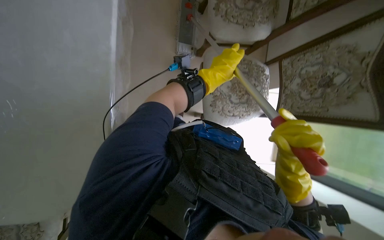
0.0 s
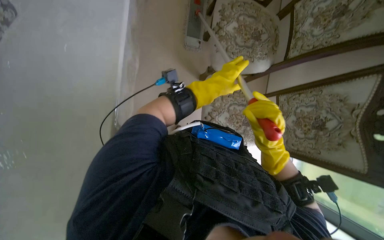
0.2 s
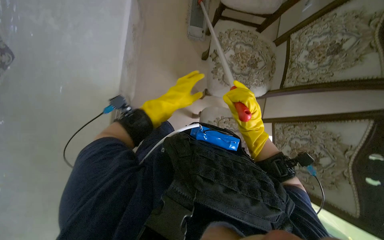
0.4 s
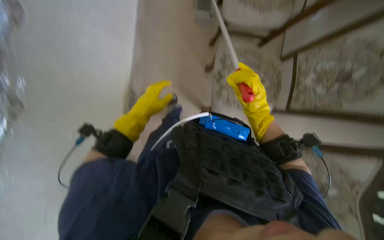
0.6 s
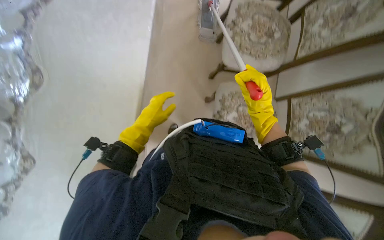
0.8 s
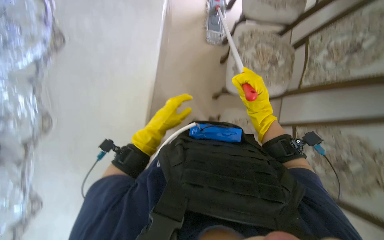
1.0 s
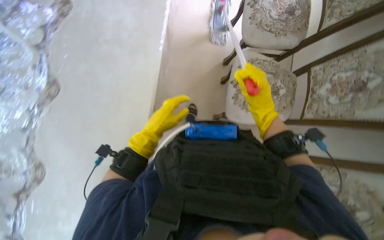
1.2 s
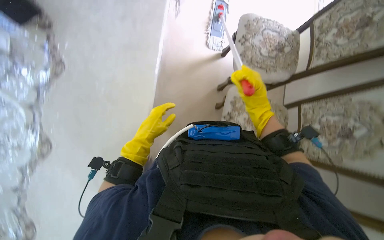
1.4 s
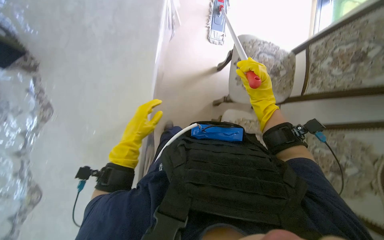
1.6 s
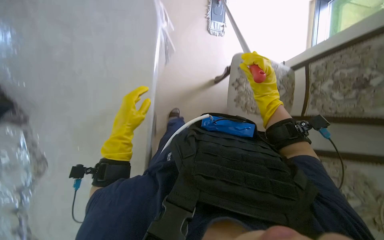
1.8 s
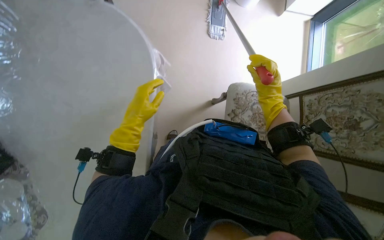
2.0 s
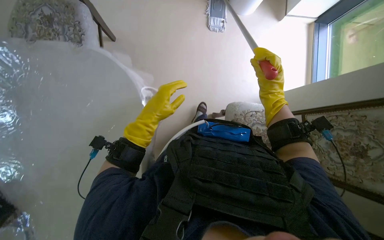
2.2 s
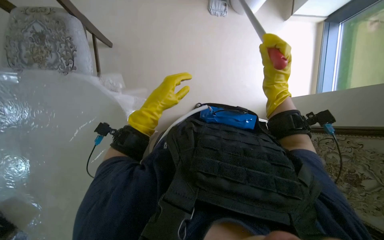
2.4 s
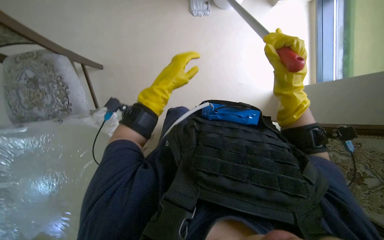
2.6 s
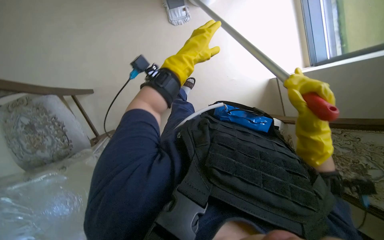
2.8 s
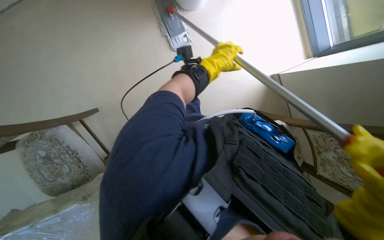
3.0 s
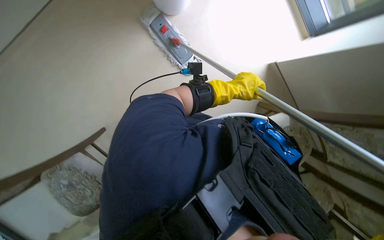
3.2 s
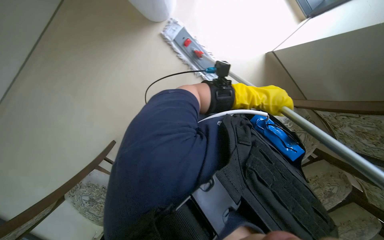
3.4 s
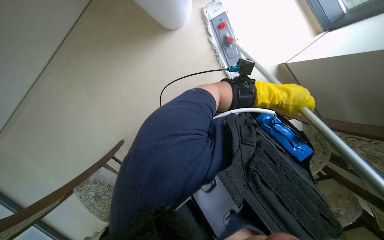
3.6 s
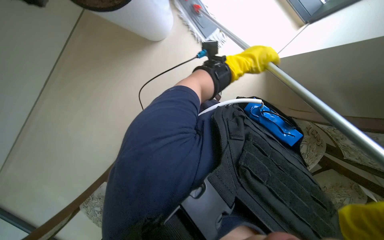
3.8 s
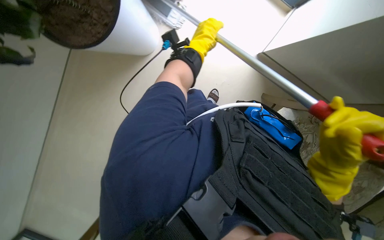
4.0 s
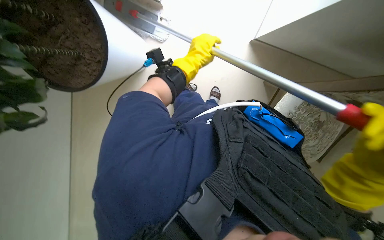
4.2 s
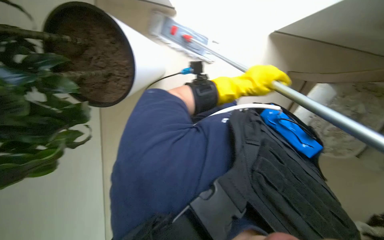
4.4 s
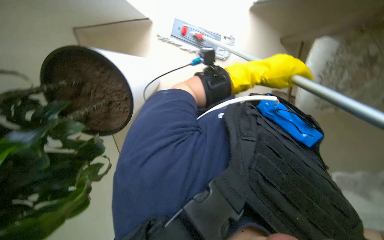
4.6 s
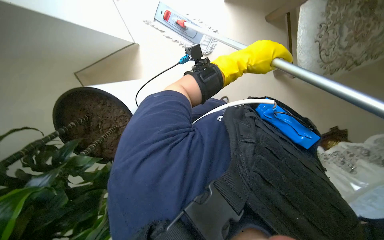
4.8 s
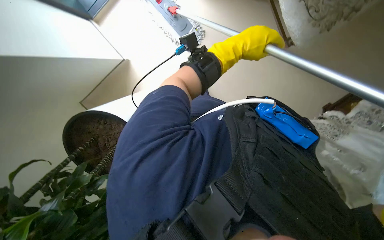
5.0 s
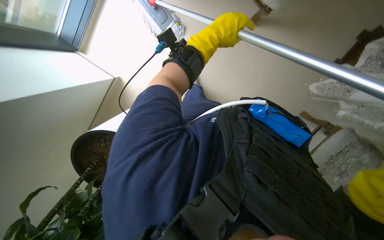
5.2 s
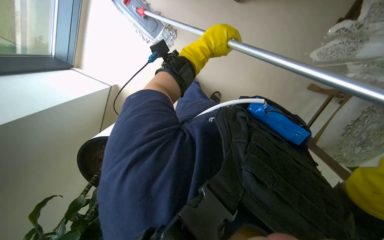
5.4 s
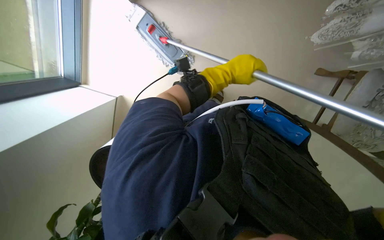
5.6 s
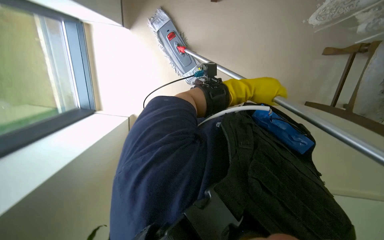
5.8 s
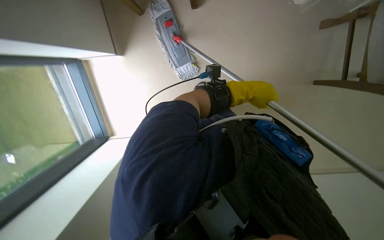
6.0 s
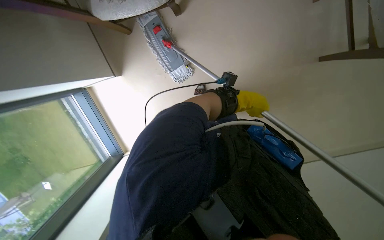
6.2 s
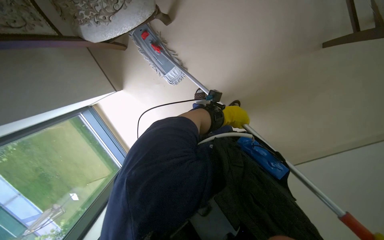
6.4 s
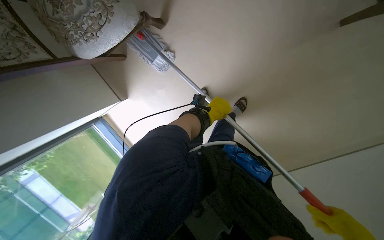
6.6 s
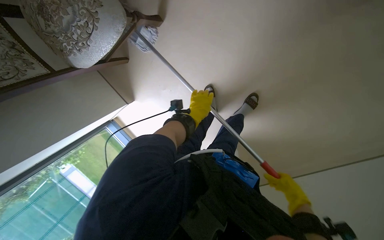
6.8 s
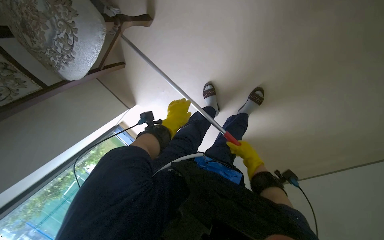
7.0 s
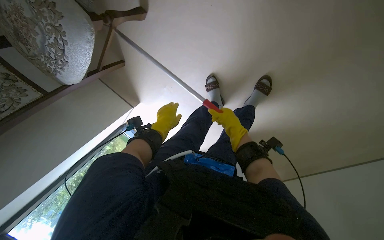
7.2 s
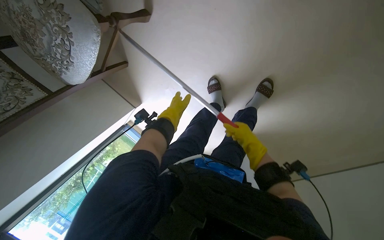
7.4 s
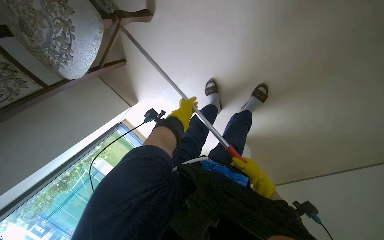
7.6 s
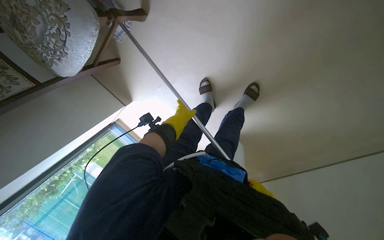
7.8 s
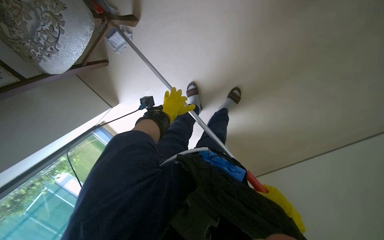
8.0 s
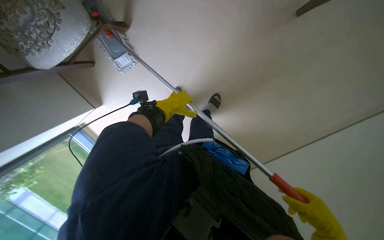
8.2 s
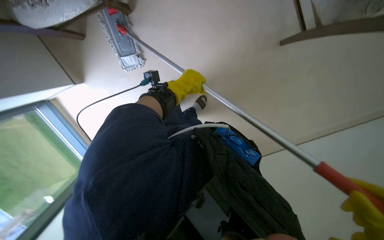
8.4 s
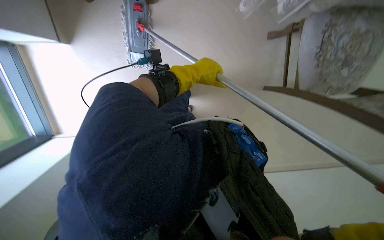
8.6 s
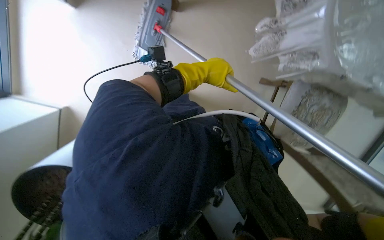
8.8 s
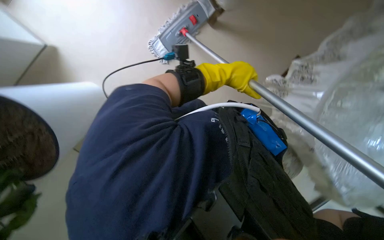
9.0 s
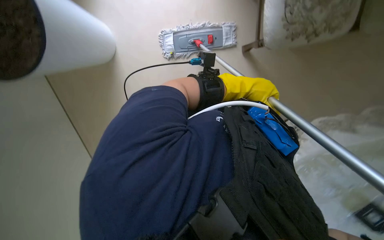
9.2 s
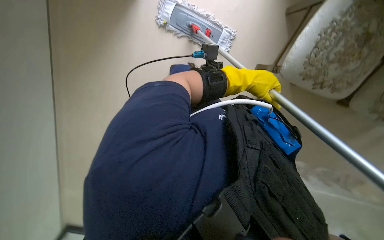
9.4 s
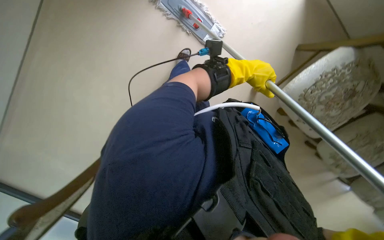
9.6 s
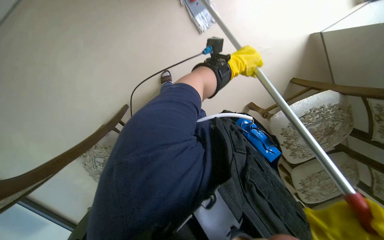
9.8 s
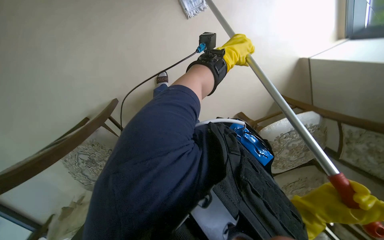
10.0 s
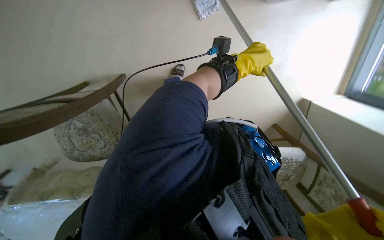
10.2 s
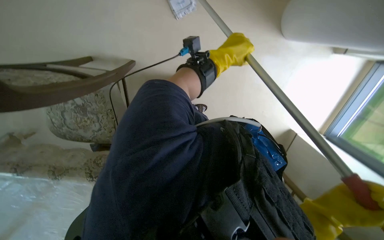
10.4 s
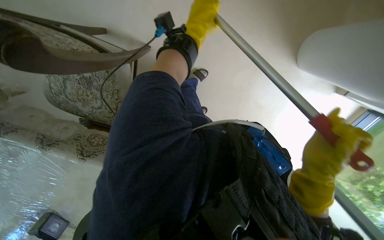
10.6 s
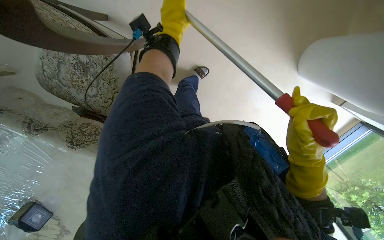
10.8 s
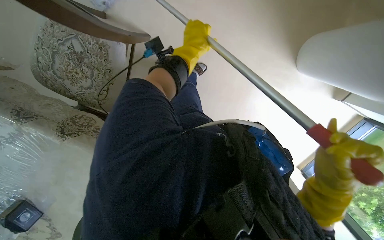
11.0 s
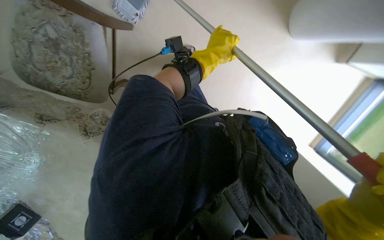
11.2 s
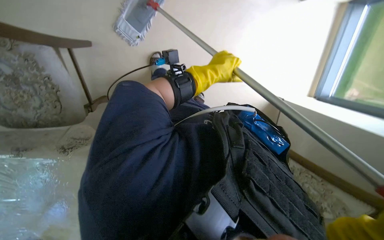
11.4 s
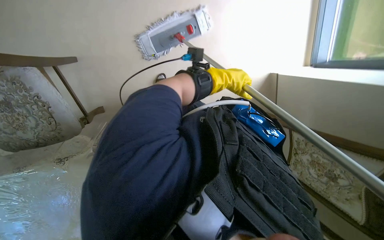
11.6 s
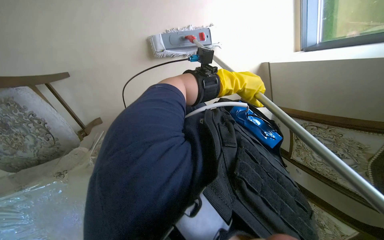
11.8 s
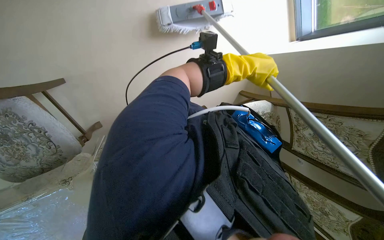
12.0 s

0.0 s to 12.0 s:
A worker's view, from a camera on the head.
Job: mopping floor.
The whole recording: Mopping the floor. The worker mops the floor with a mop, periodically dipping it into a bucket on a cleaning cart.
0.0 to 1.6 s: The camera travels some 90 cm.
1.6 to 3.0 s: The left hand travels to the right and up the picture by some 60 cm.
3.0 to 4.4 s: The left hand swings left and right, about 20 cm each way, with 2 reversals.
4.4 to 6.0 s: The view pans to the left by approximately 30 degrees. Everything in view rotates roughly 85 degrees counterclockwise.
6.0 to 7.6 s: The head travels approximately 50 cm. The view swings some 30 degrees to the left. The camera pitches downward, by some 20 degrees. Everything in view rotates some 35 degrees counterclockwise.
7.6 to 9.0 s: The view swings about 35 degrees to the right. The camera pitches upward, by approximately 15 degrees. The scene turns about 25 degrees clockwise in the picture.
9.0 to 10.4 s: The view swings some 25 degrees to the right. The scene rotates clockwise by some 60 degrees.
10.4 to 12.0 s: The camera travels some 50 cm. Everything in view rotates roughly 45 degrees counterclockwise.

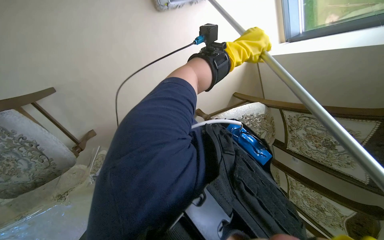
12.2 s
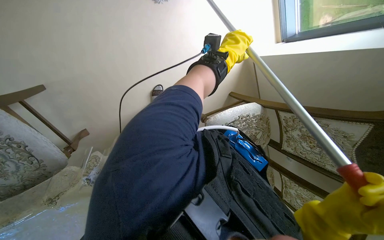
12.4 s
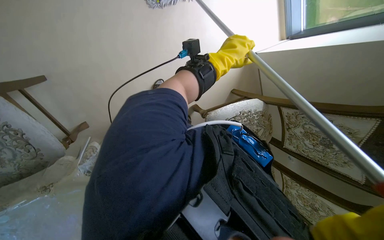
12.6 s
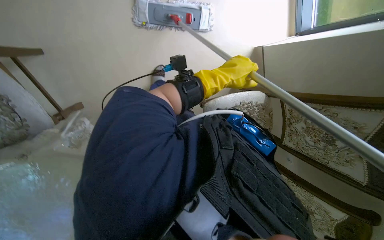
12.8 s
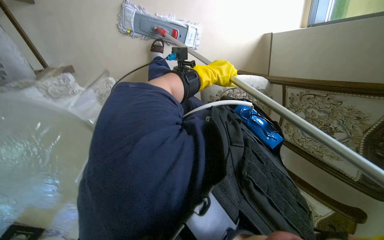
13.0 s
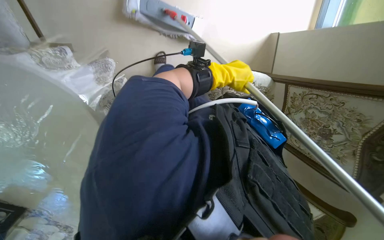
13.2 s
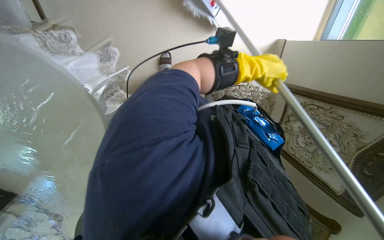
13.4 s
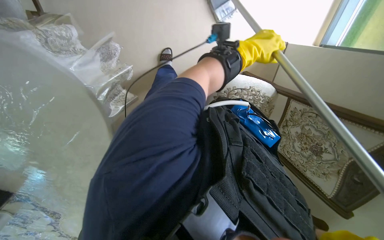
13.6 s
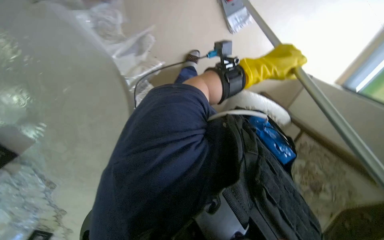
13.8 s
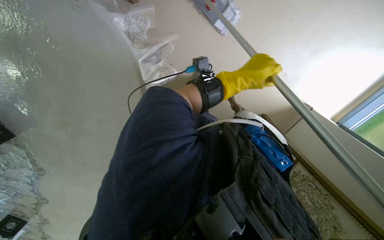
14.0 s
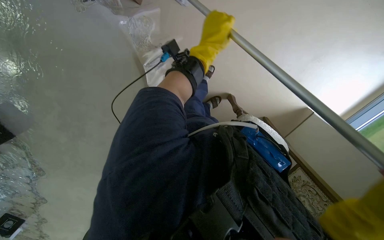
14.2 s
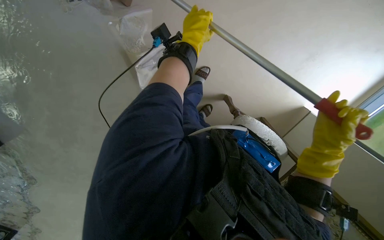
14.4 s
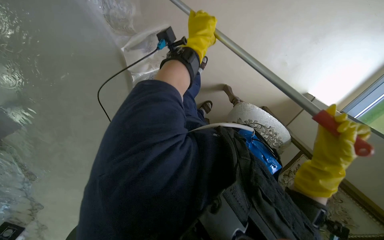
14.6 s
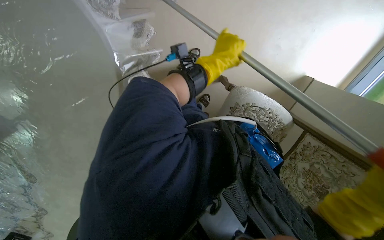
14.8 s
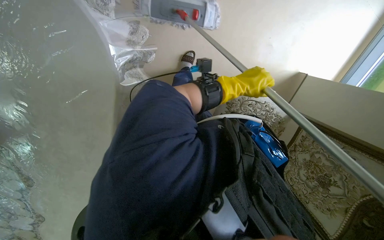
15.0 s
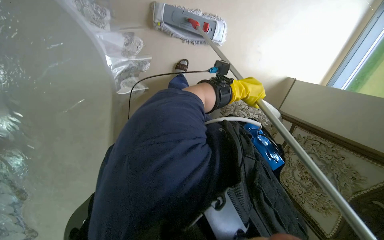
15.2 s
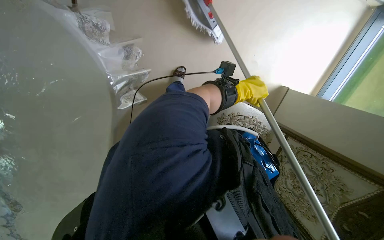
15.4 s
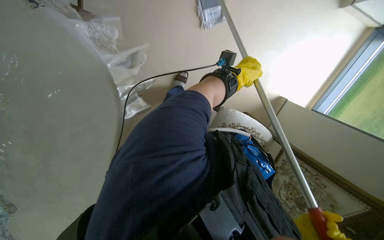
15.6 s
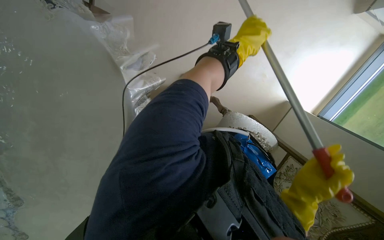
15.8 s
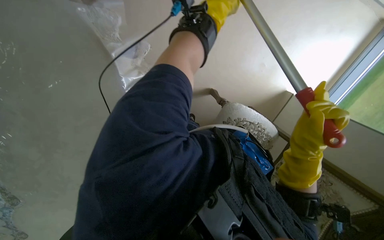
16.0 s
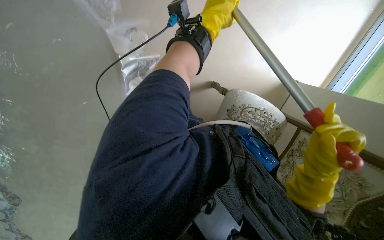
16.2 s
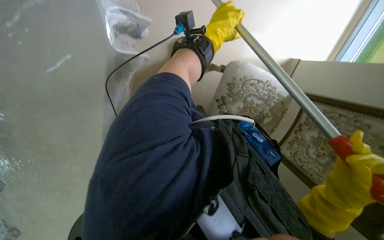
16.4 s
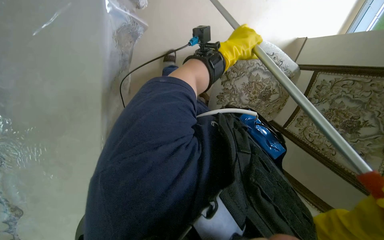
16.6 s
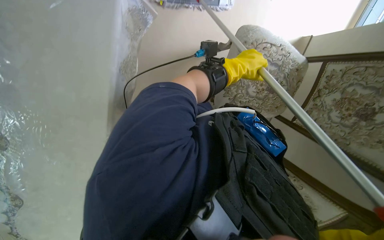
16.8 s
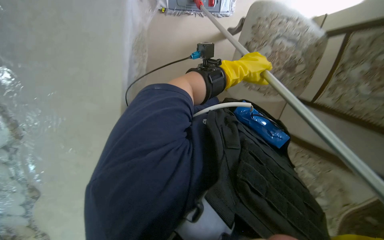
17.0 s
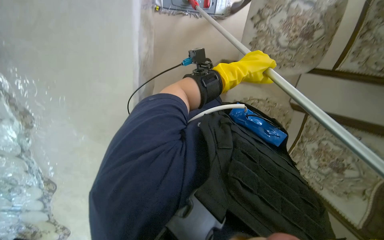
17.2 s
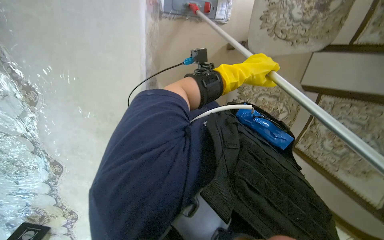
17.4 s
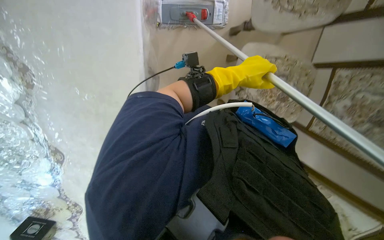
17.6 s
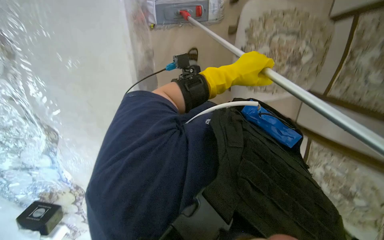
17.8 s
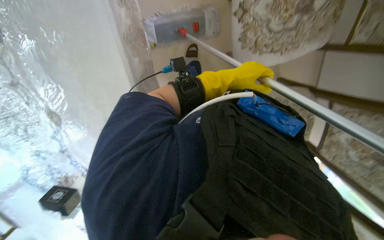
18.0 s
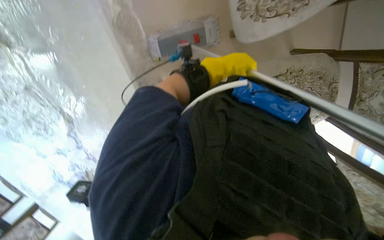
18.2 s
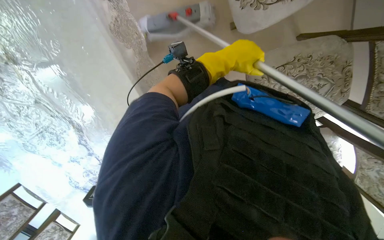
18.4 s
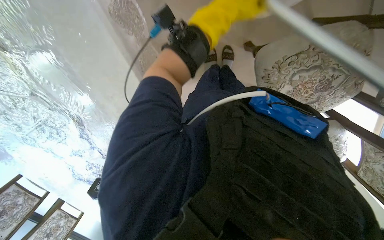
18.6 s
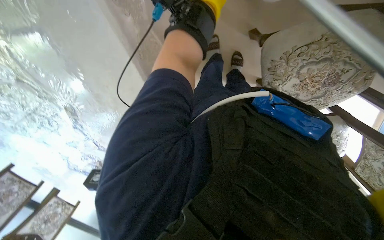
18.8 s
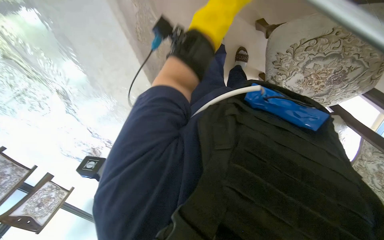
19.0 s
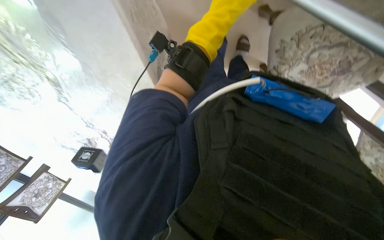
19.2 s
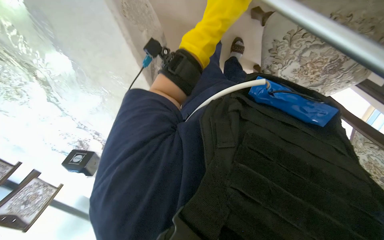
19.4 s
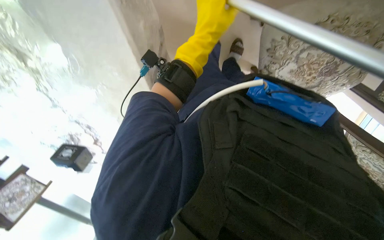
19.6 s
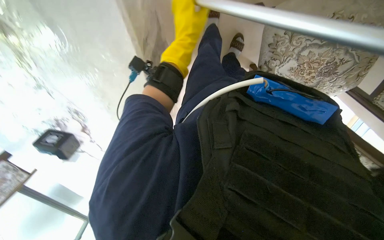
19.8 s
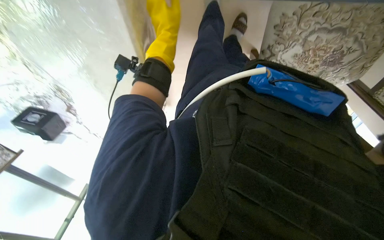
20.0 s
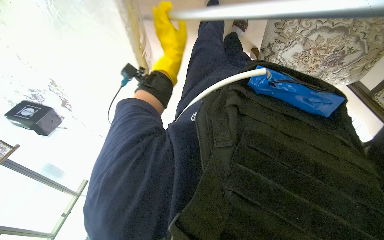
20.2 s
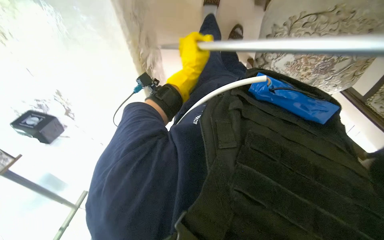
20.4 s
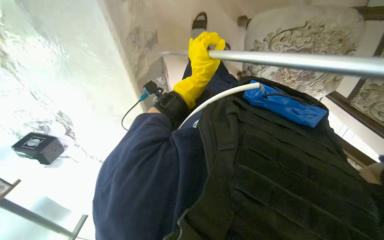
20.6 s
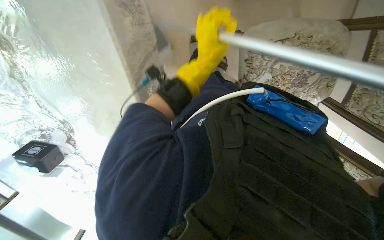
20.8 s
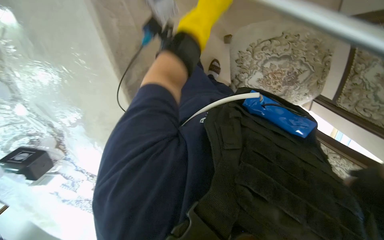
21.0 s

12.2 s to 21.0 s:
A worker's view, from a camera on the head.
Job: mopping floor.
The whole recording: Mopping the floor. The worker mops the floor with a mop, periodically dipping it into a bucket on a cleaning cart.
13.6 to 15.2 s: The left hand travels to the left and back again, approximately 25 cm each way.
15.2 to 16.6 s: The left hand moves up the picture, roughly 20 cm.
16.6 to 18.0 s: The view swings about 20 degrees to the left. The camera pitches downward, by some 15 degrees. The left hand moves farther from the camera, about 10 cm.
18.0 to 19.6 s: The view tips downward by approximately 20 degrees.
